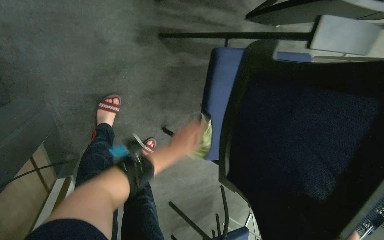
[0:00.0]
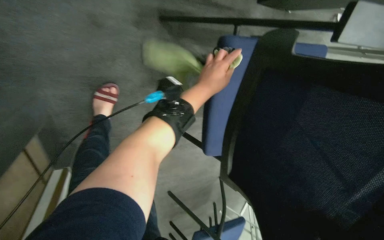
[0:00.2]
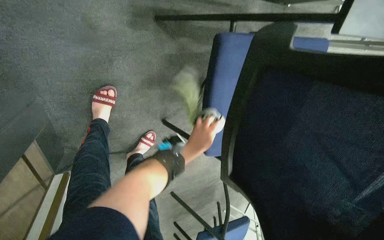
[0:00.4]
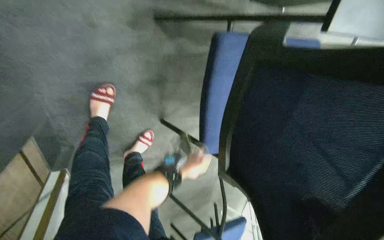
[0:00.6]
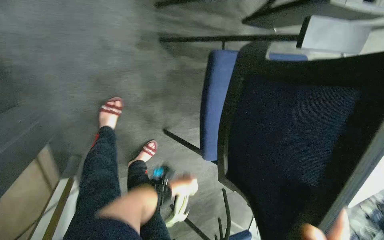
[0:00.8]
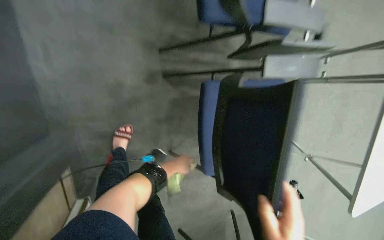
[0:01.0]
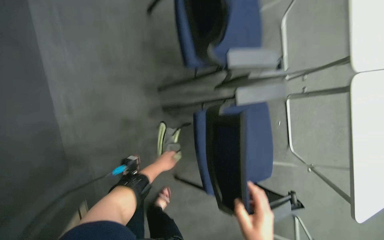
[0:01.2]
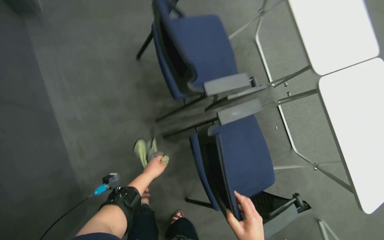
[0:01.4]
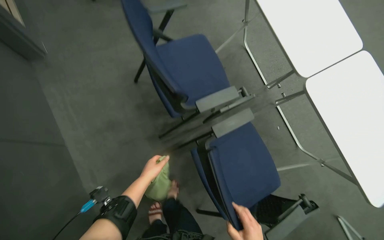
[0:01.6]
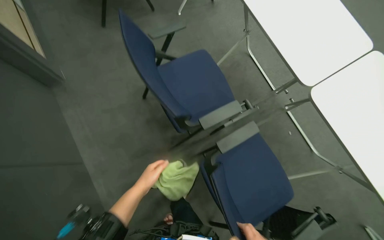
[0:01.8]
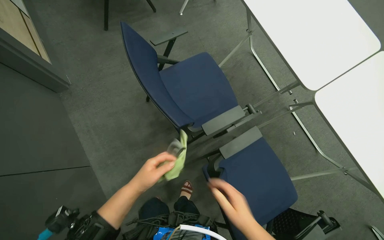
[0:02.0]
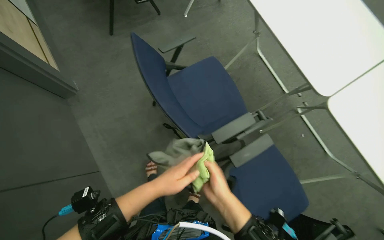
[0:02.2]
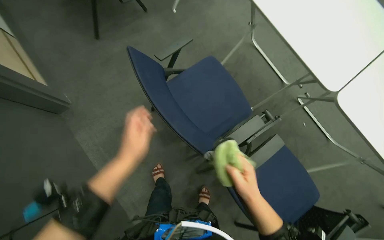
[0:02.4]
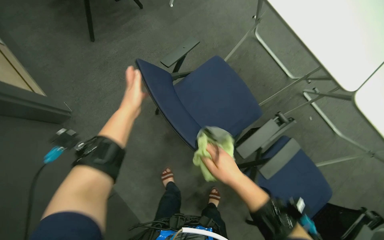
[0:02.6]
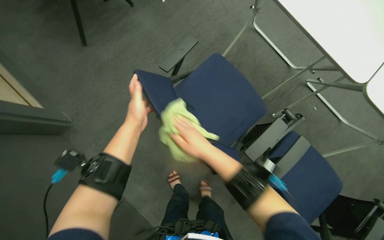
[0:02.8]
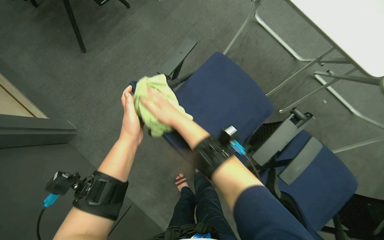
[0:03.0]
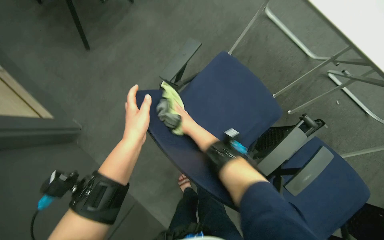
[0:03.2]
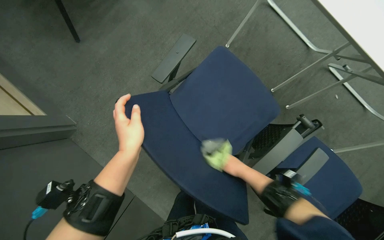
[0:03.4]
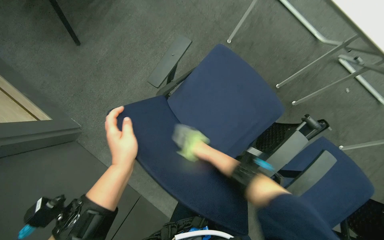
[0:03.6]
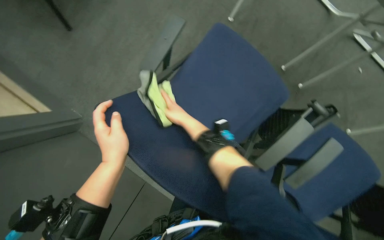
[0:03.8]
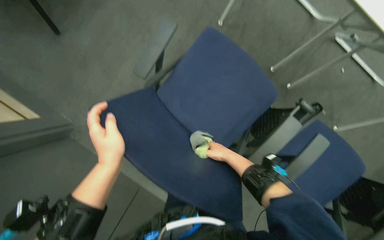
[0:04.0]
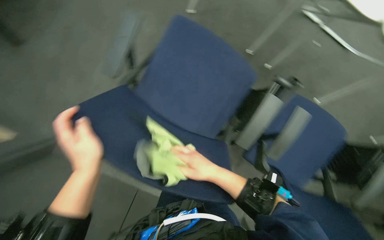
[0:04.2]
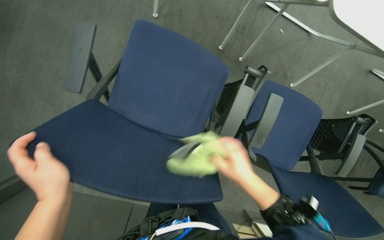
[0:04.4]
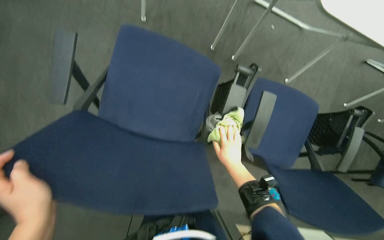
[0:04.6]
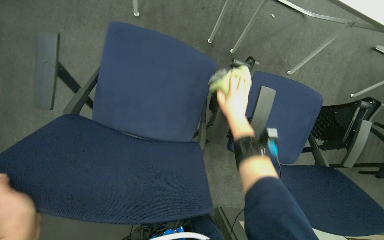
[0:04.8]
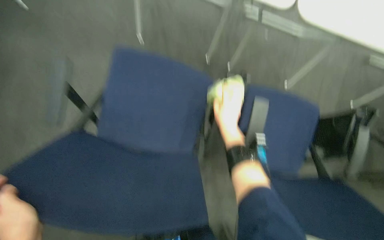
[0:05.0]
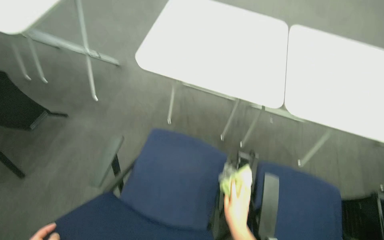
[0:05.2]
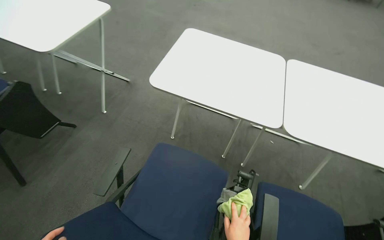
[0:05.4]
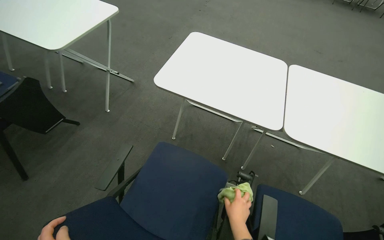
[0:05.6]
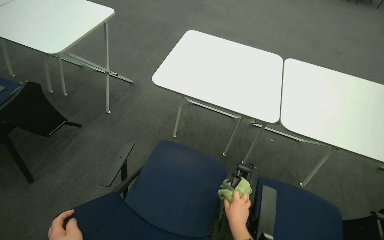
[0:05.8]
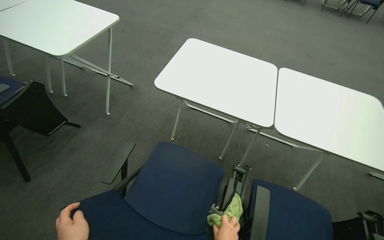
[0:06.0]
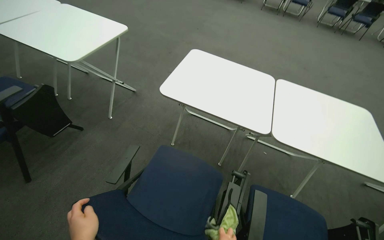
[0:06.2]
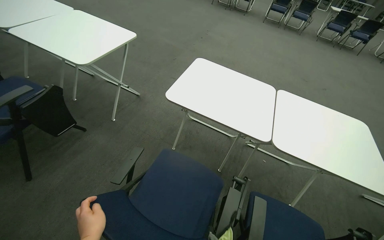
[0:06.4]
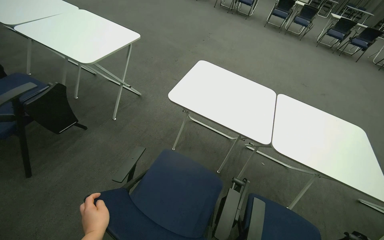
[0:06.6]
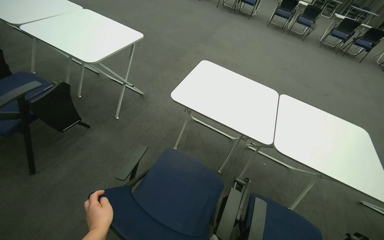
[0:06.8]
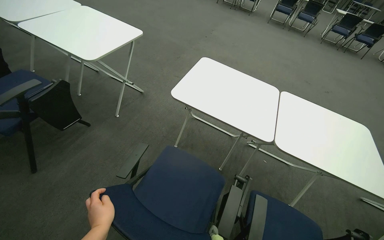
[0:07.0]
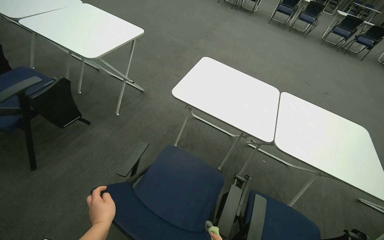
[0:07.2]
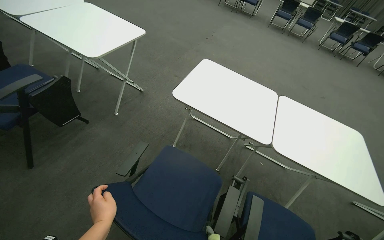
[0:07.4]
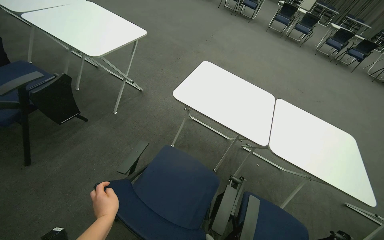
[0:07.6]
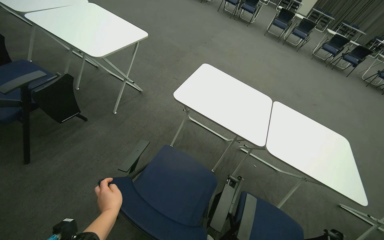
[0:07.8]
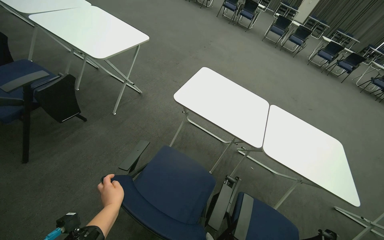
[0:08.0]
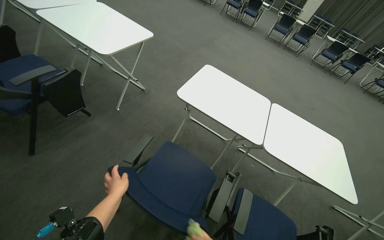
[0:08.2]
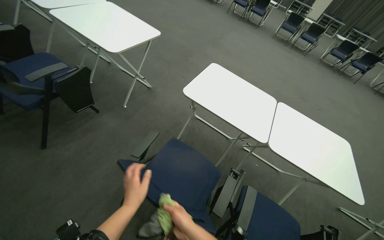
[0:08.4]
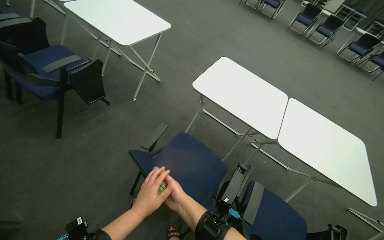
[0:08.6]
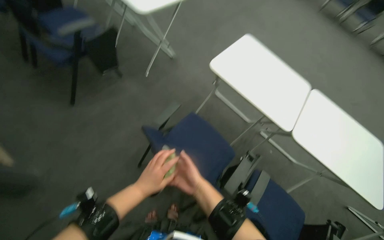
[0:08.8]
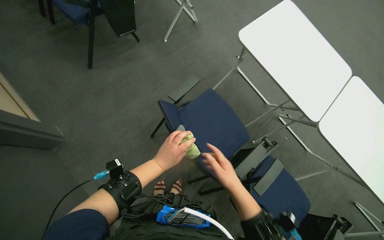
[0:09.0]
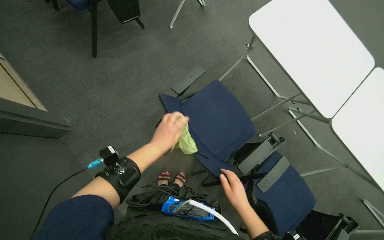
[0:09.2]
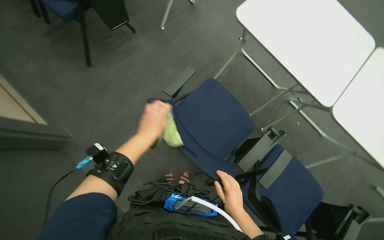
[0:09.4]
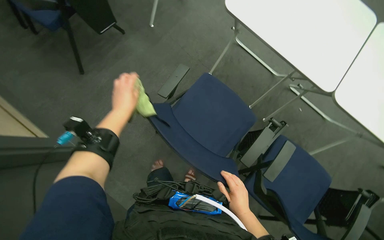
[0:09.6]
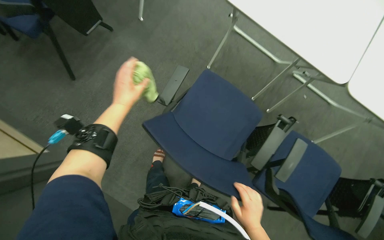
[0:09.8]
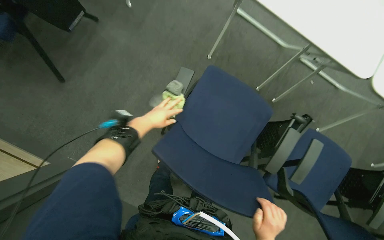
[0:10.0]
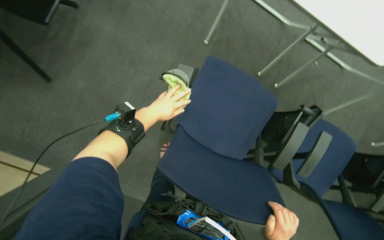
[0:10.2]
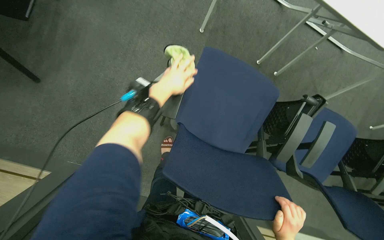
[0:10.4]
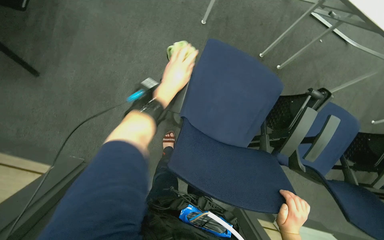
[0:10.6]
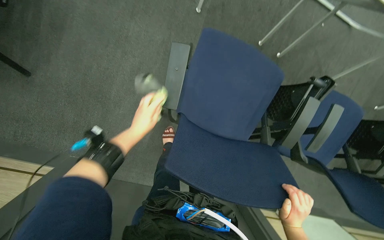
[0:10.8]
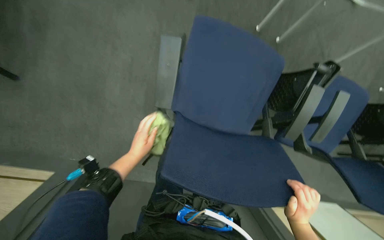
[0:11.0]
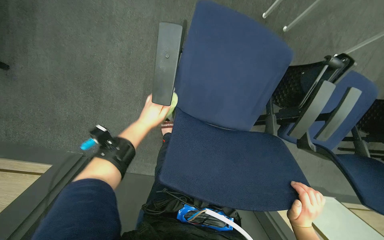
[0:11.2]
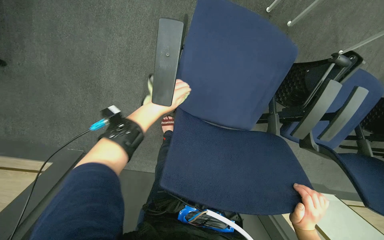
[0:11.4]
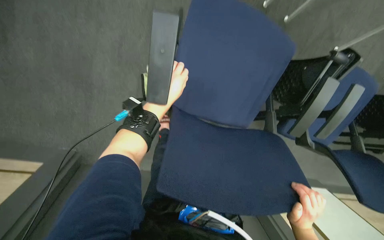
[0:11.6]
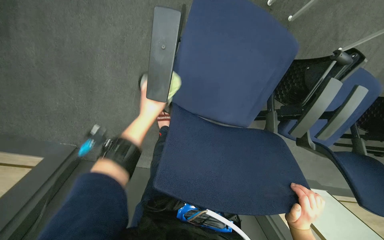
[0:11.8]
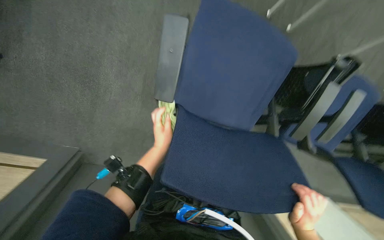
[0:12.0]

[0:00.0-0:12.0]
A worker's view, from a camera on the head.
Job: wiping surfaces.
The whole recording: Wiping conference room chairs. The worker wipes the seats, backrests, and frames of conference room chairs with a cloth.
0:00.0 to 0:01.6: The head travels roughly 40 cm. The camera pitches upward, by roughly 30 degrees. Everything in view rotates roughly 30 degrees counterclockwise.
0:01.6 to 0:03.0: The left hand travels up the picture by about 50 cm.
0:03.0 to 0:04.4: The wearer looks some 15 degrees further downward.
0:04.4 to 0:06.0: The view tips upward by roughly 40 degrees.
0:07.6 to 0:09.0: The wearer's head swings approximately 20 degrees to the left. The camera pitches downward, by roughly 20 degrees.
0:09.0 to 0:10.4: The view tips downward by approximately 25 degrees. The left hand goes some 35 cm up the picture.
0:10.4 to 0:12.0: The view tilts about 15 degrees downward.

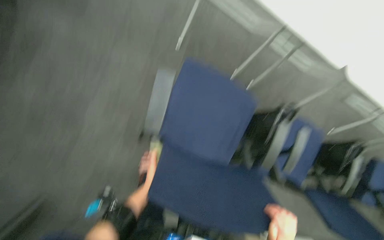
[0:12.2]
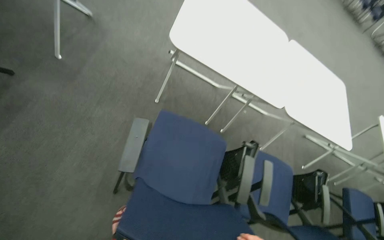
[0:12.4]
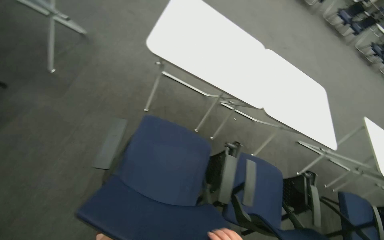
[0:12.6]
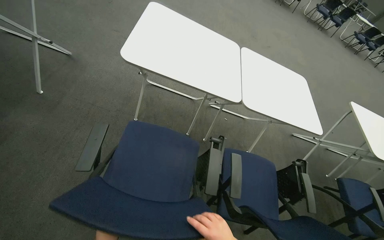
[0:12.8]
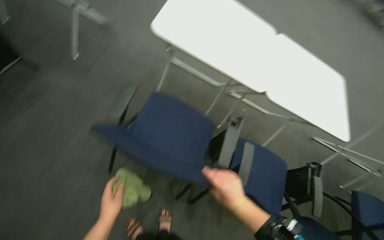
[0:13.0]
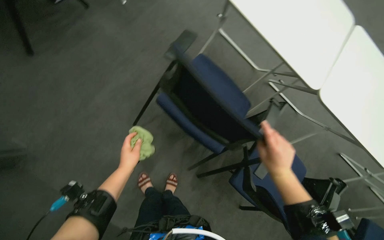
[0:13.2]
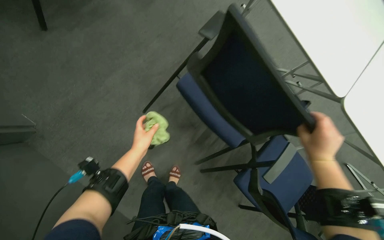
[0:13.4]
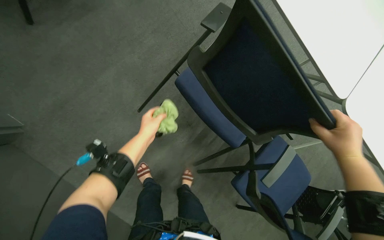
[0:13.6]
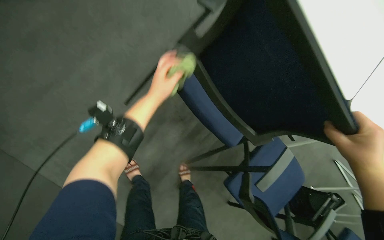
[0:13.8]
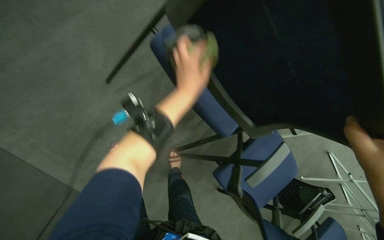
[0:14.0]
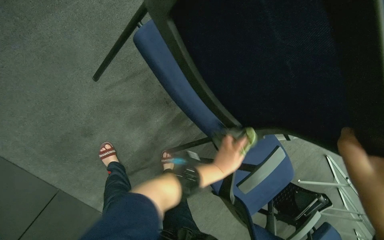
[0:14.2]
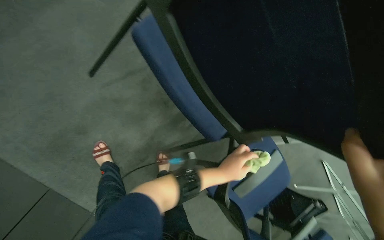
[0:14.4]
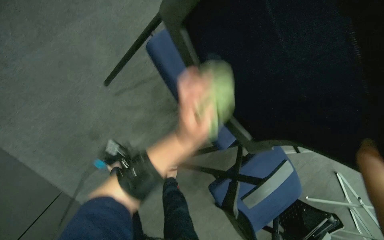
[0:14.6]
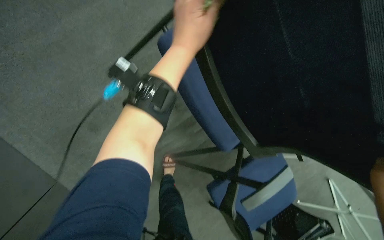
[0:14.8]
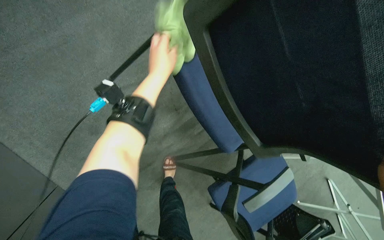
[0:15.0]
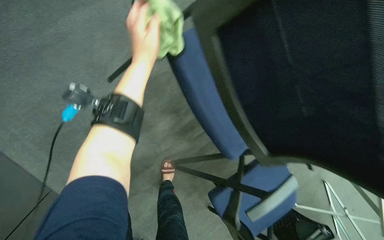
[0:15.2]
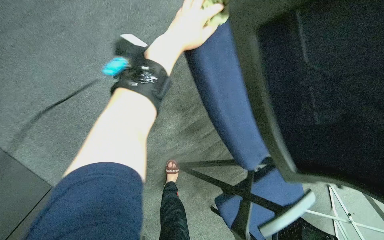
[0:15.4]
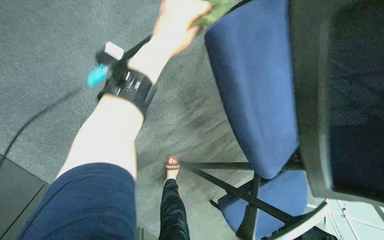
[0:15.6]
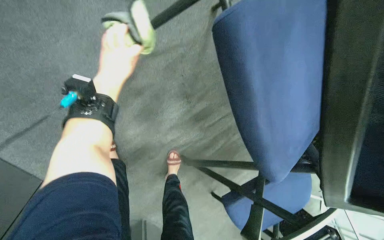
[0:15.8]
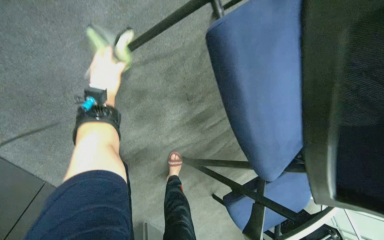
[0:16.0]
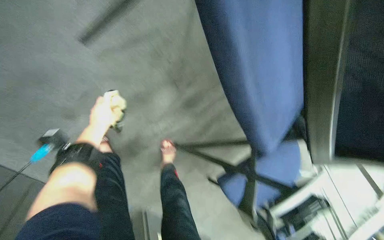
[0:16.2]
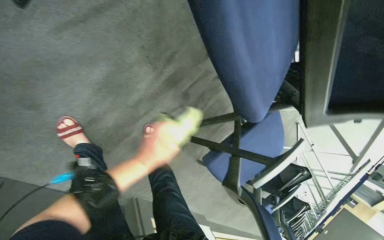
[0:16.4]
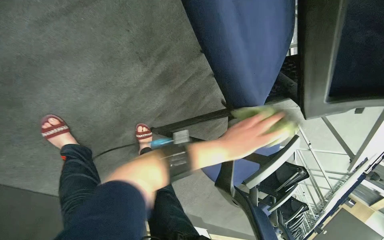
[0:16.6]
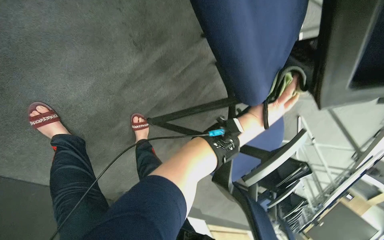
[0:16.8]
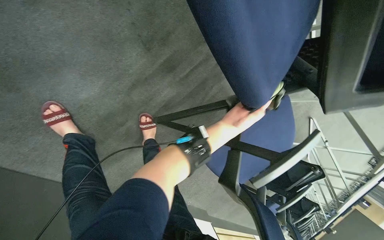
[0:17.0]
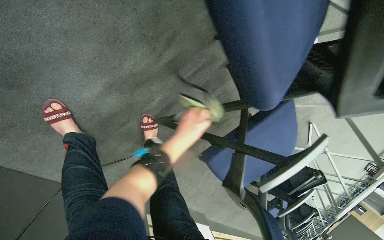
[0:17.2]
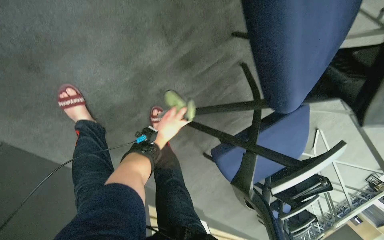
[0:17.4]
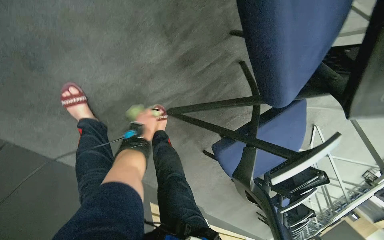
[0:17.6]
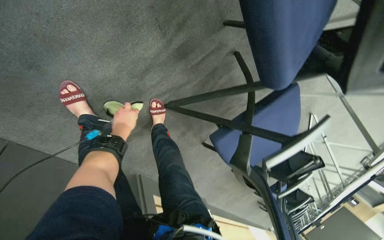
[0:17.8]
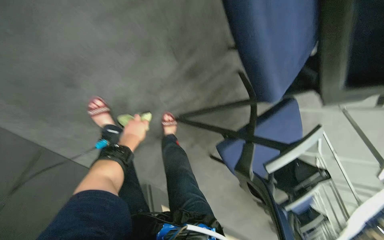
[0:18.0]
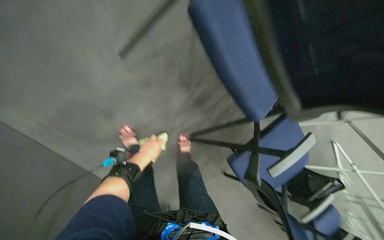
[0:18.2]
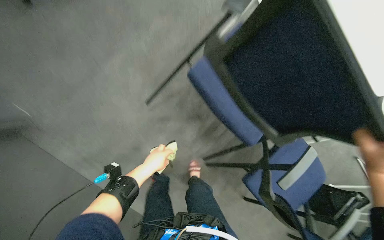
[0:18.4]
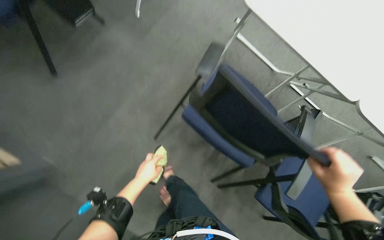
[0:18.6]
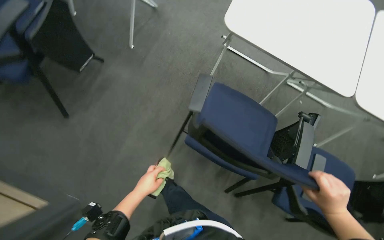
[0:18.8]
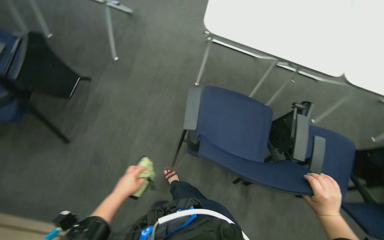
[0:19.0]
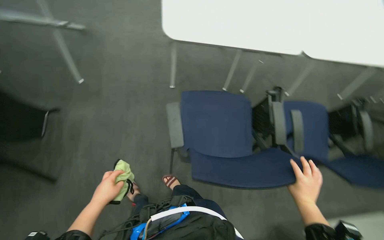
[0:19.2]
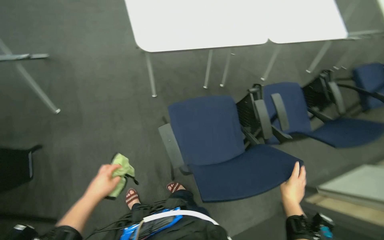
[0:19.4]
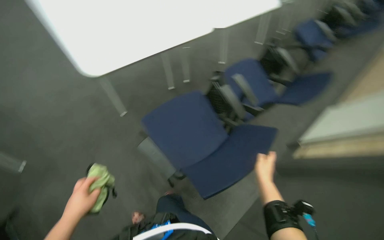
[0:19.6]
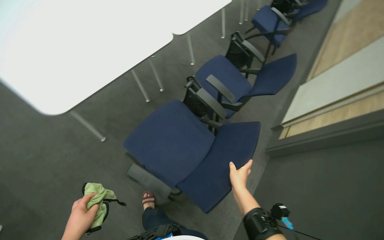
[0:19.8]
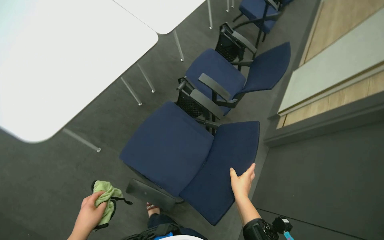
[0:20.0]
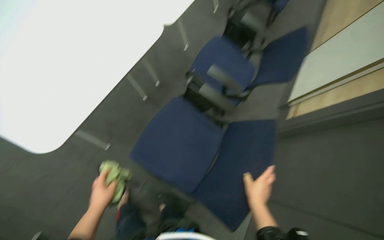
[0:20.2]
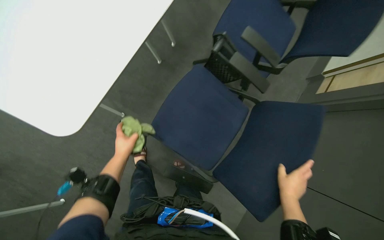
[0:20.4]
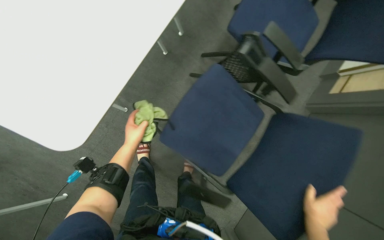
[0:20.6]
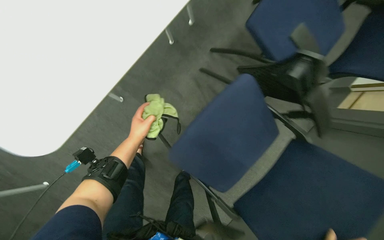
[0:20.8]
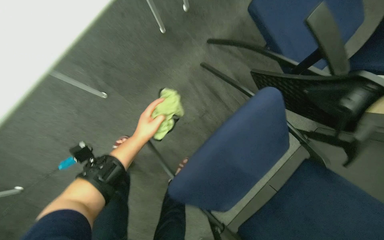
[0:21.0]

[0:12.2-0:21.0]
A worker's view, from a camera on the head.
Job: wiping surfaces.
The whole recording: Wiping conference room chairs. The worker wipes the seats, backrests, and frames of conference room chairs with a cloth.
0:12.2 to 0:13.6: The view tips upward by approximately 15 degrees.
0:13.6 to 0:15.2: The left hand moves up and down the picture over roughly 35 cm, changing direction 2 times.
0:15.2 to 0:16.6: The view tilts roughly 20 degrees downward. The left hand is displaced down the picture and to the right by roughly 35 cm.
0:16.6 to 0:18.0: The left hand goes roughly 35 cm to the left.
0:18.0 to 0:19.6: The wearer looks some 35 degrees further upward. Everything in view rotates about 80 degrees counterclockwise.
0:19.6 to 0:21.0: The view tilts approximately 25 degrees downward.
